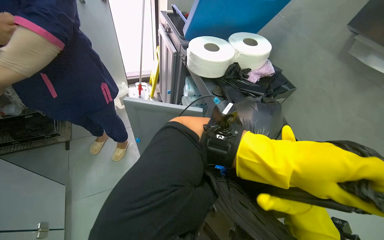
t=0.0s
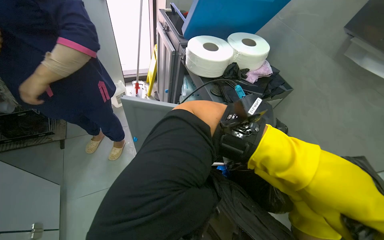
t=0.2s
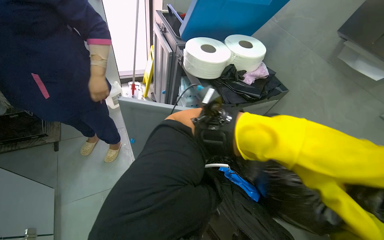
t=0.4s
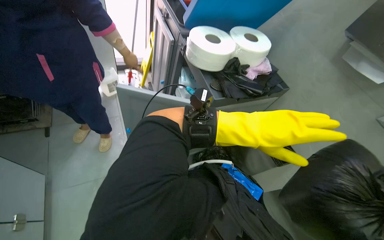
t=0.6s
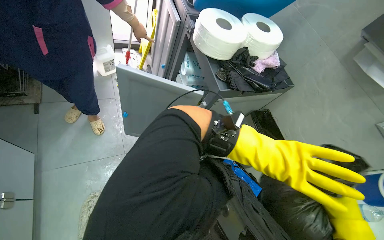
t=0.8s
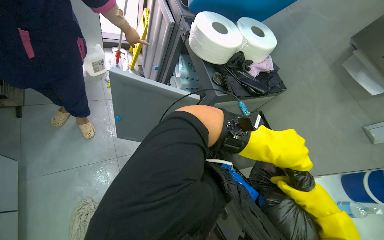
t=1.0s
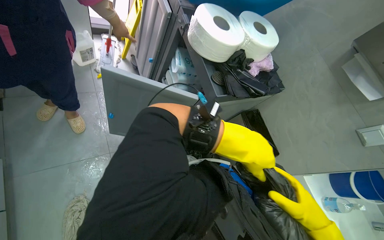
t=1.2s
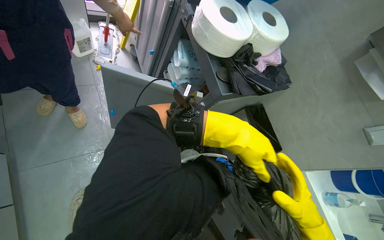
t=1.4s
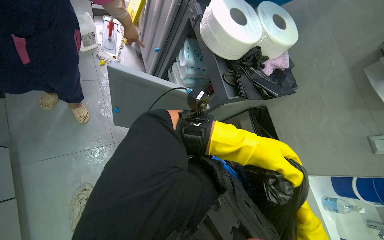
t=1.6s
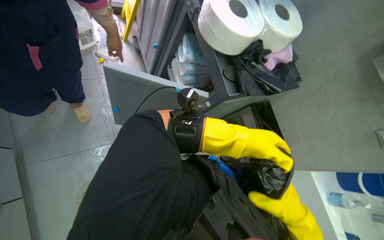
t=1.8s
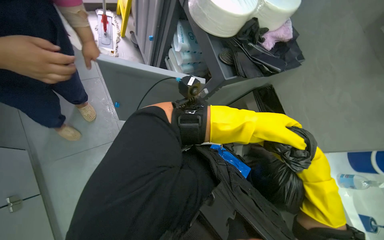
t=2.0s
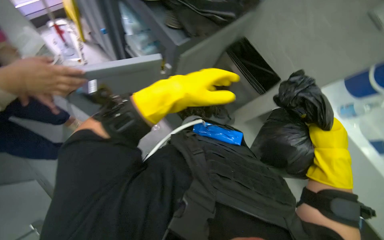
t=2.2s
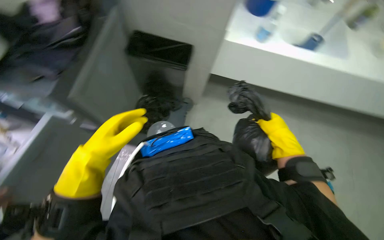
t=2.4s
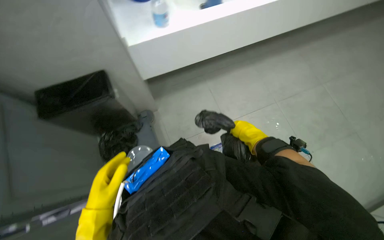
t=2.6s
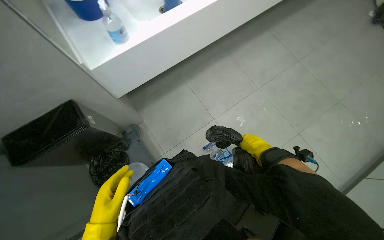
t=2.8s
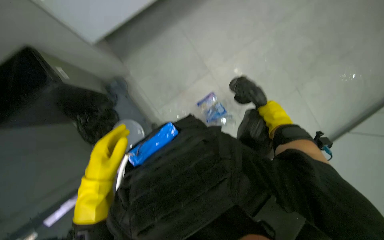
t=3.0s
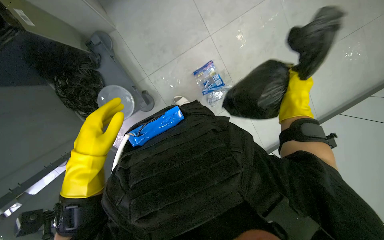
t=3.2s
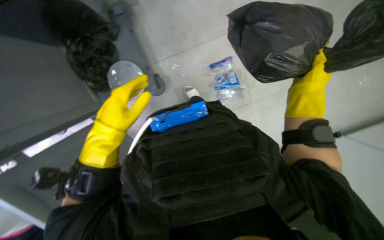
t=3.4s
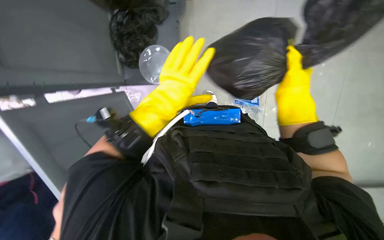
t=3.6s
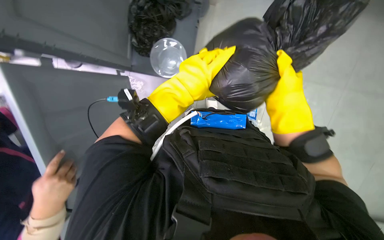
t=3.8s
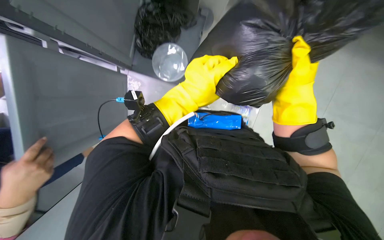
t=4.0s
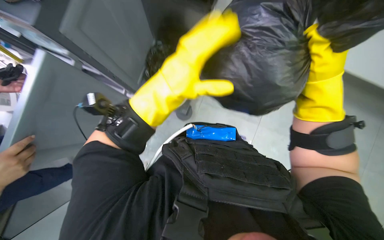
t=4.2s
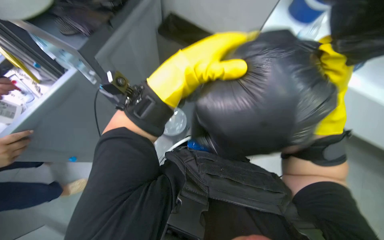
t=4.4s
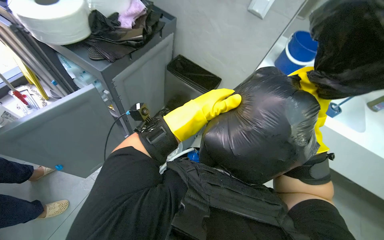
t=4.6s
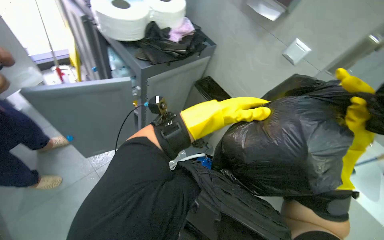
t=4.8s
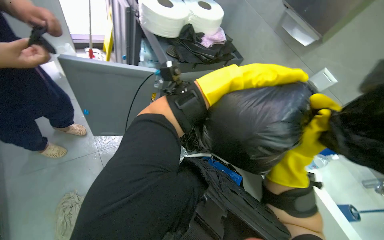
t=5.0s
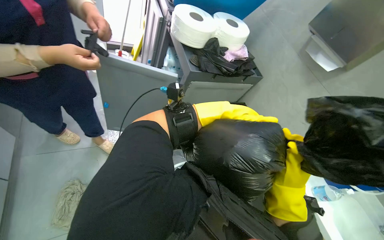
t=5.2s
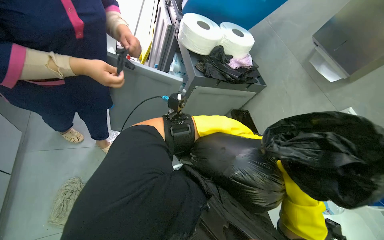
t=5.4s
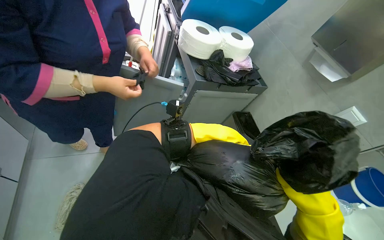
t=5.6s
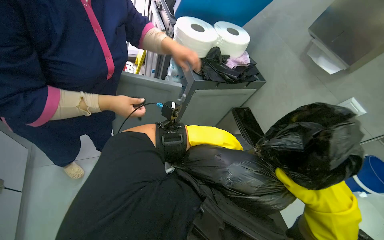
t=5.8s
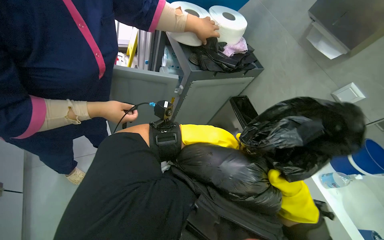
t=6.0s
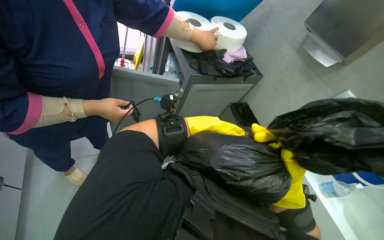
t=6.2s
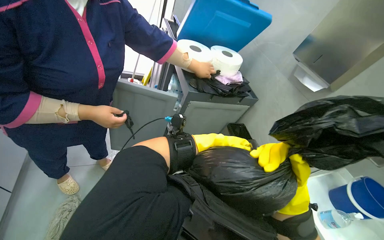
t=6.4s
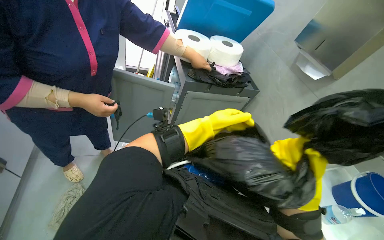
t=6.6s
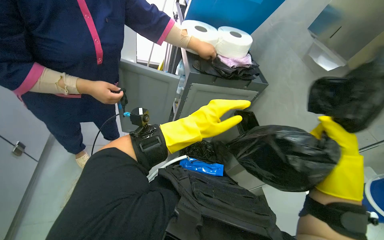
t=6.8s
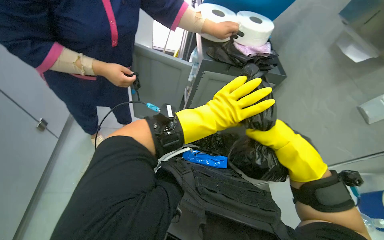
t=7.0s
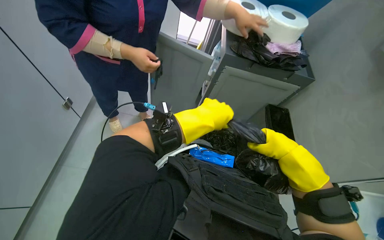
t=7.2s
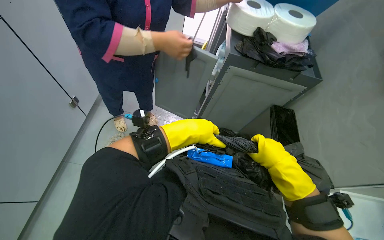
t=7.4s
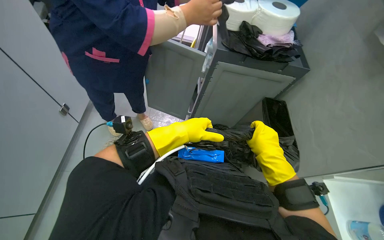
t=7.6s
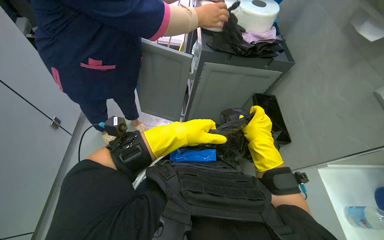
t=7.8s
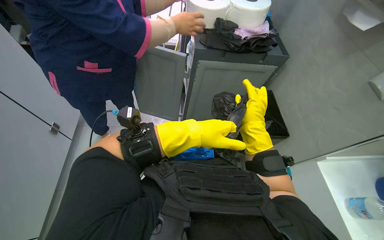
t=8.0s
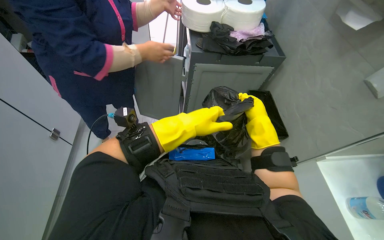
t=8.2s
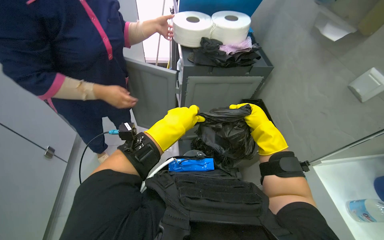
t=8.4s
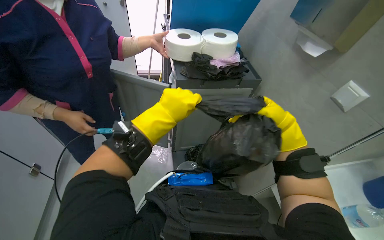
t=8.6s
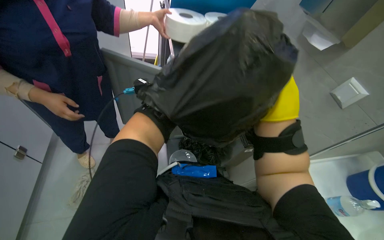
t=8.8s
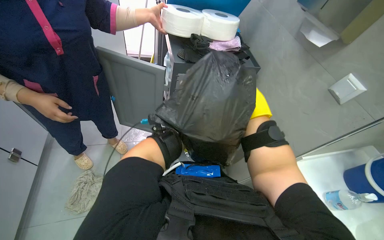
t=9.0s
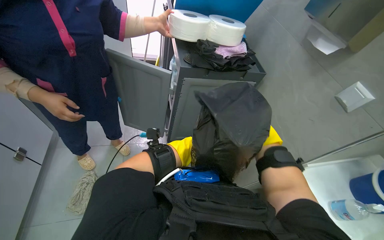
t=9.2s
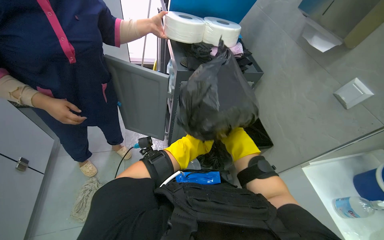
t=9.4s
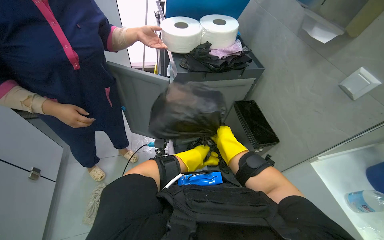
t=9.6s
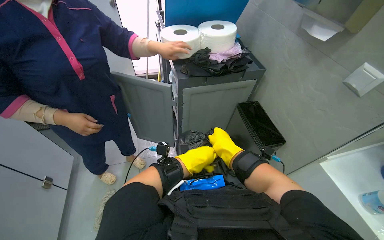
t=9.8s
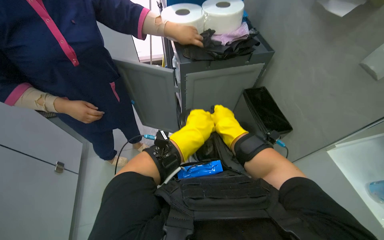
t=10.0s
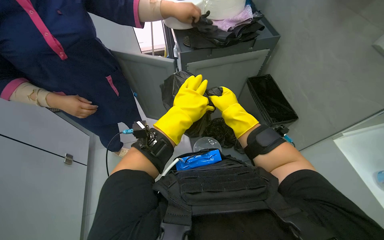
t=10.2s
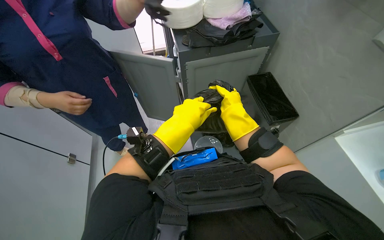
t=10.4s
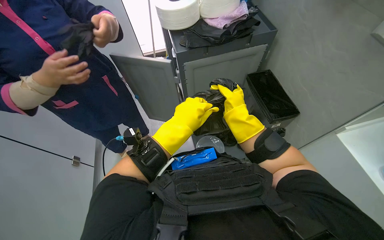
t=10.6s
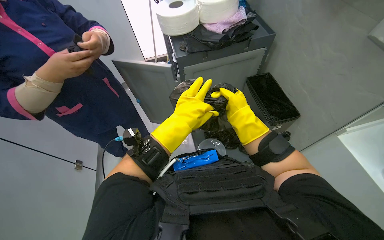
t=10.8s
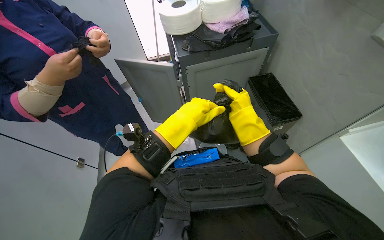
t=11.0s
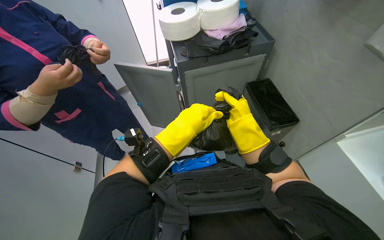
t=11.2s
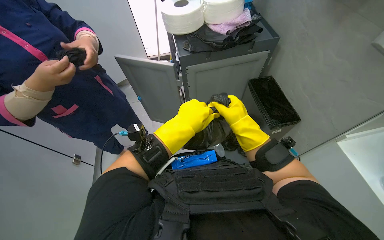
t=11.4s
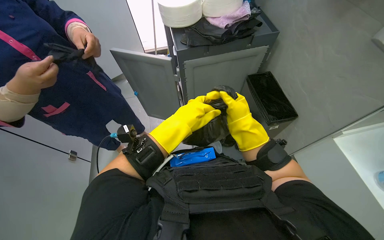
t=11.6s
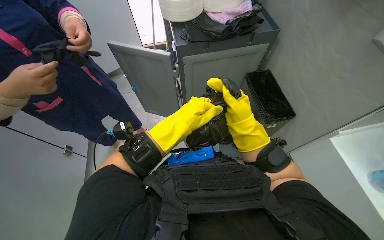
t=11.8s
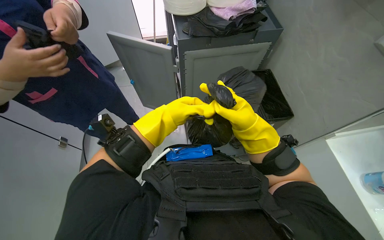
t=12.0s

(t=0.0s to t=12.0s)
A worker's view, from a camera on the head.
Job: preparing cleaning supplies.
The whole recording: Organizing cleaning cart and preparing bin. The worker organizes supplies in the cleaning cart and prepares a new trash bag in the bin.
t=0.0s - t=1.6s: The view tilts some 15 degrees downward. The right hand travels farther from the camera and back again, about 25 cm each way.
t=1.6s - t=3.0s: The scene rotates counterclockwise by some 50 degrees.
t=3.0s - t=4.4s: The view tilts about 15 degrees downward. Everything in view rotates roughly 45 degrees clockwise.
t=4.4s - t=6.0s: The head rotates approximately 40 degrees to the left. The view tilts about 25 degrees upward.
t=6.0s - t=7.6s: The head rotates some 25 degrees to the left. The left hand goes nearer to the camera and returns, some 20 cm each way. The right hand swings left and right, approximately 20 cm each way, with 2 reversals.
t=7.6s - t=9.0s: The head turns to the right by about 15 degrees. The right hand goes about 20 cm up the picture, farther from the camera and to the right.
t=9.0s - t=10.4s: The right hand shifts about 10 cm to the left.
t=10.4s - t=12.0s: The right hand shifts roughly 10 cm nearer to the camera, while the left hand moves farther from the camera, about 10 cm.

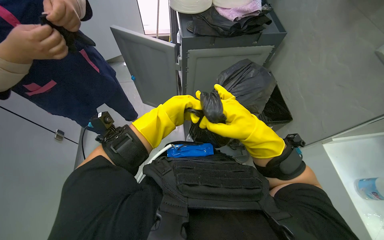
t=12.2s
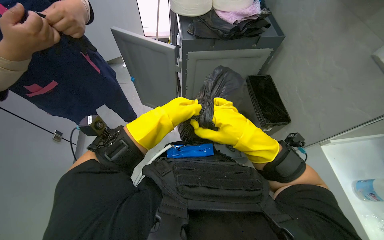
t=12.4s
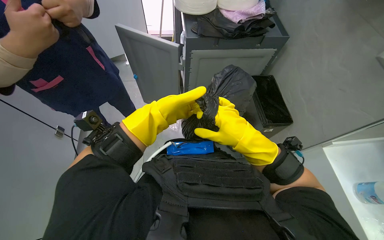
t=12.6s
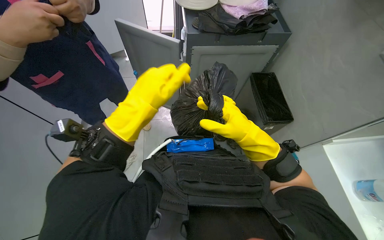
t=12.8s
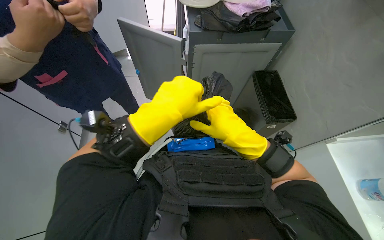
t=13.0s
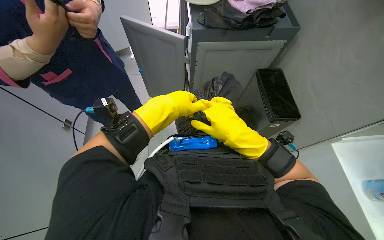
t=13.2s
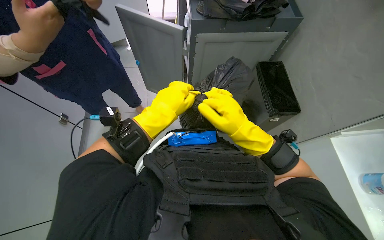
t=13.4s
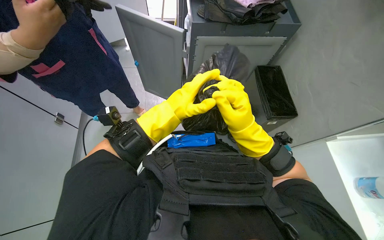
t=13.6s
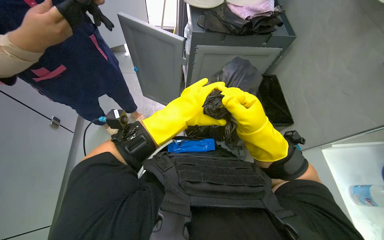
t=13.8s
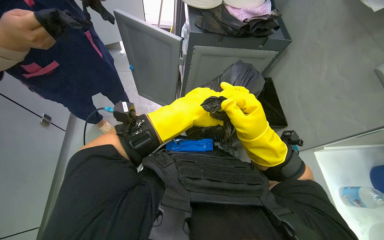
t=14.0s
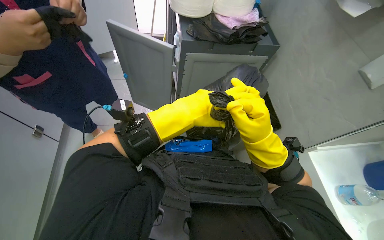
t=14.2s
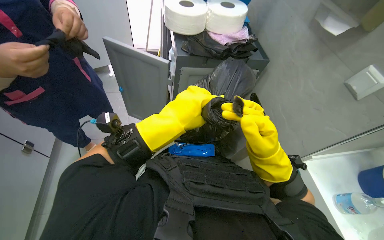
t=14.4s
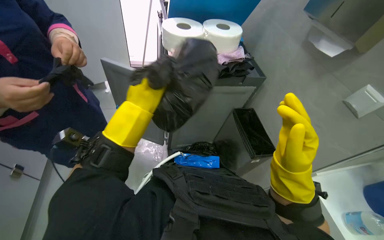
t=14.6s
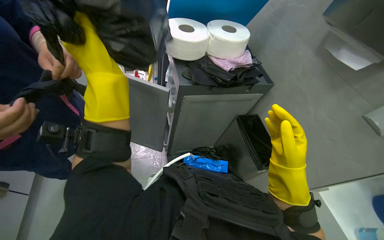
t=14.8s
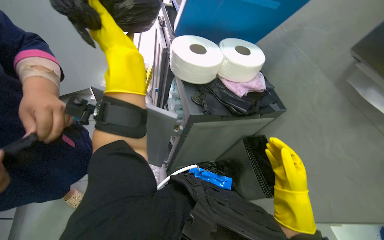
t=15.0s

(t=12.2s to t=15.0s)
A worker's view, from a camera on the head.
Job: preparing cleaning supplies.
The whole recording: Organizing cleaning cart and preparing bin. The worker organizes supplies in the cleaning cart and prepares a new trash bag in the bin.
t=12.2s - t=13.6s: The left hand travels nearer to the camera and back again, about 15 cm each way.
t=13.6s - t=15.0s: The view tips upward by some 25 degrees. The left hand goes about 25 cm up the picture, nearer to the camera and to the left, while the right hand shifts approximately 15 cm to the right.

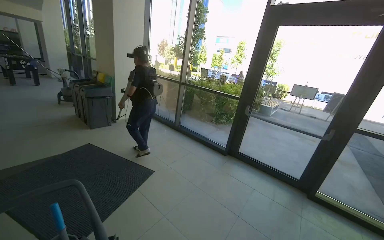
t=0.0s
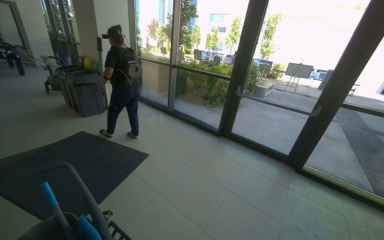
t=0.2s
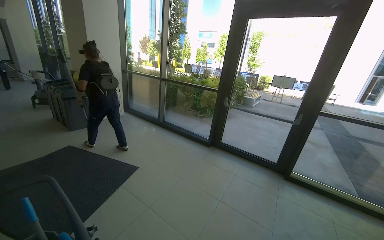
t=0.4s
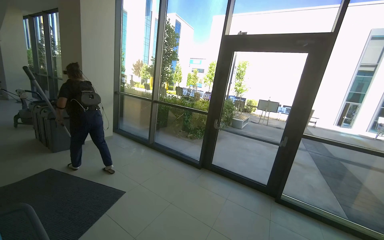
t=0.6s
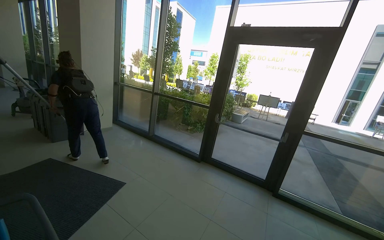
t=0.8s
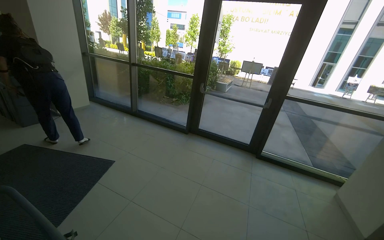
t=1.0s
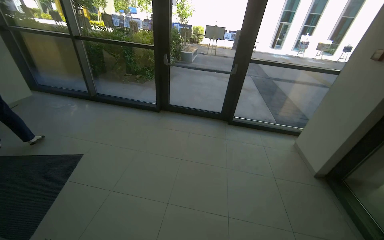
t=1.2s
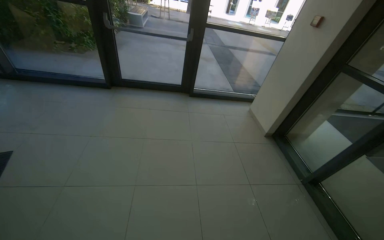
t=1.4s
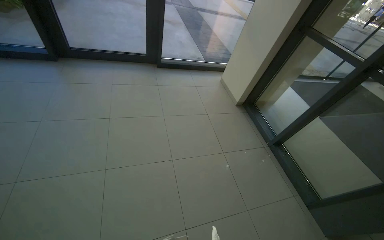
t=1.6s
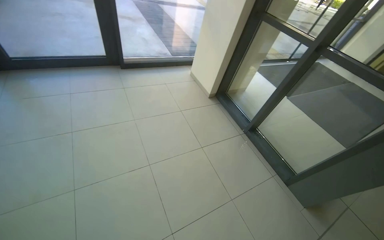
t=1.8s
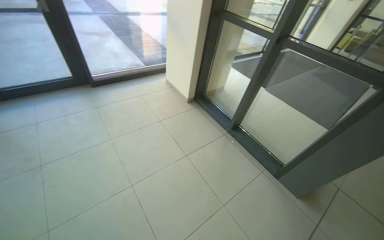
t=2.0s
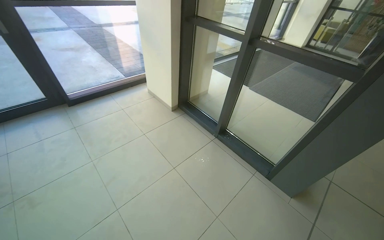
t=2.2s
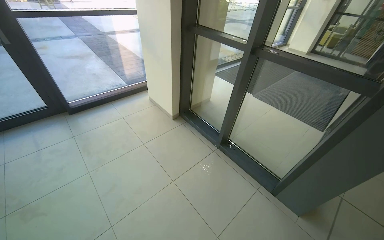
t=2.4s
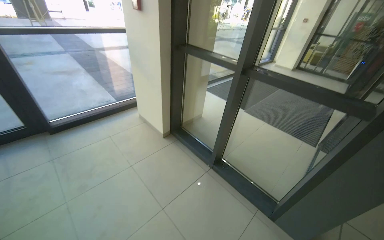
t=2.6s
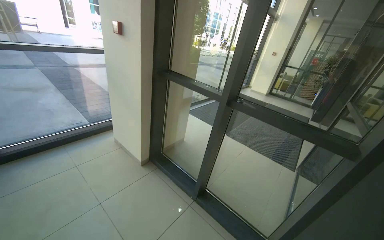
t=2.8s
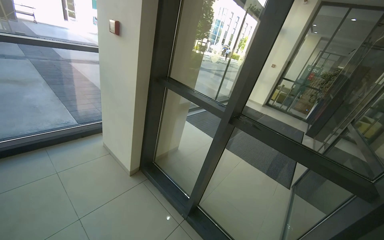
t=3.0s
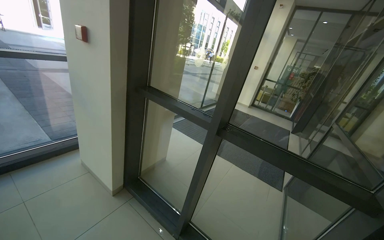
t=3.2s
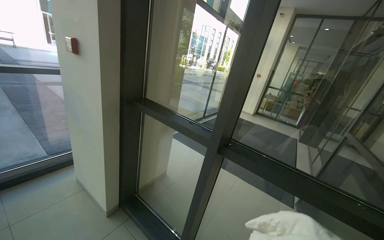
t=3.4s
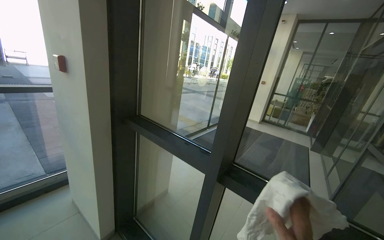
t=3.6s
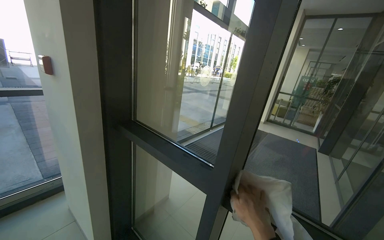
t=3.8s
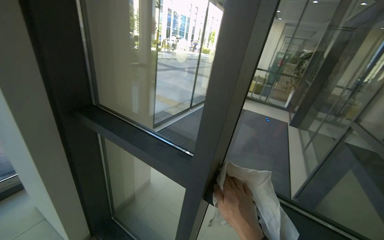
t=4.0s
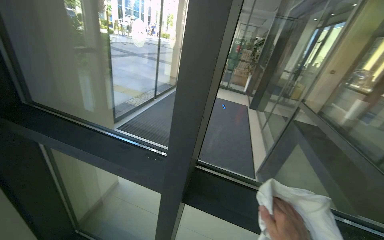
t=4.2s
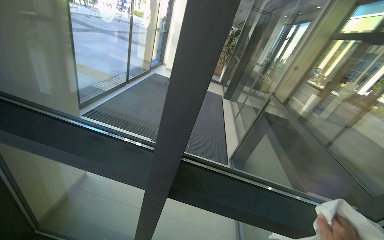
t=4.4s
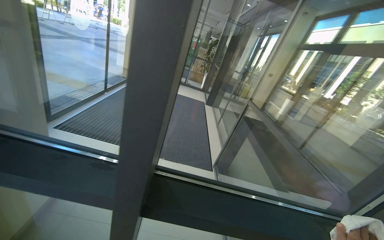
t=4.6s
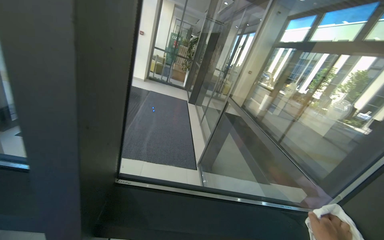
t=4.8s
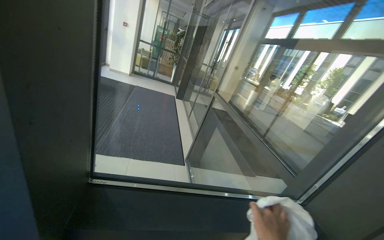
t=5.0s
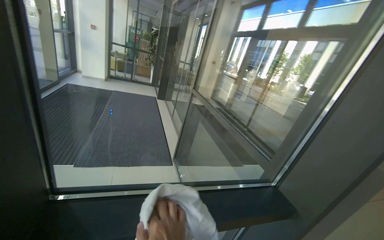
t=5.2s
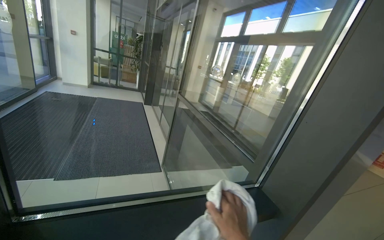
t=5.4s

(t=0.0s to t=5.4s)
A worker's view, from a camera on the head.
Job: wiping surfaces.
The whole recording: Wiping glass door frames. The worker wipes the glass door frames with a white cloth.
t=0.0s - t=1.4s: The head turns to the right by approximately 45 degrees. The wearer looks roughly 25 degrees further downward.
t=1.4s - t=2.8s: The camera is carried approximately 80 cm. The wearer looks roughly 40 degrees further to the right.
t=2.8s - t=4.0s: The camera is carried approximately 70 cm.
t=4.0s - t=5.4s: The wearer's head swings approximately 50 degrees to the right.
